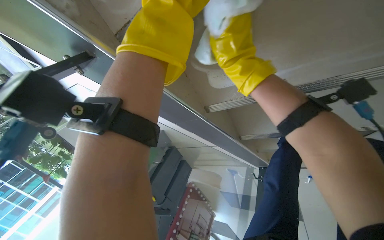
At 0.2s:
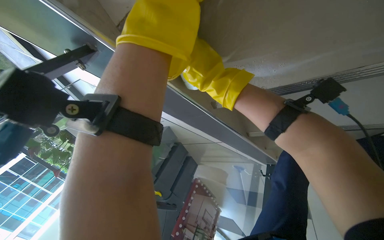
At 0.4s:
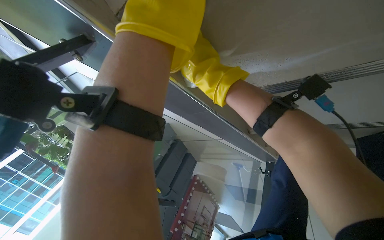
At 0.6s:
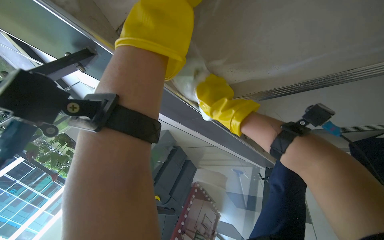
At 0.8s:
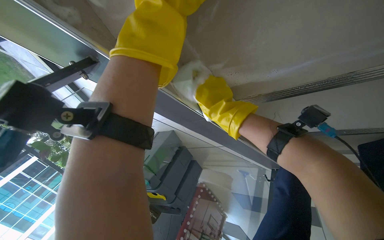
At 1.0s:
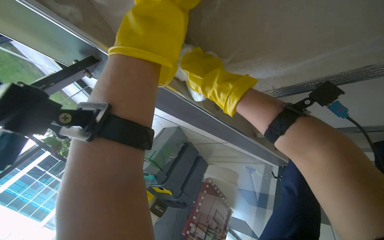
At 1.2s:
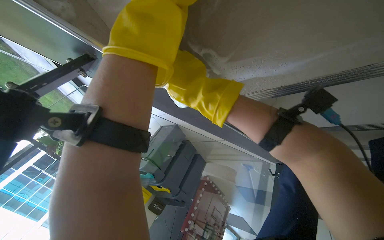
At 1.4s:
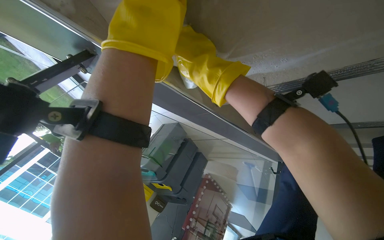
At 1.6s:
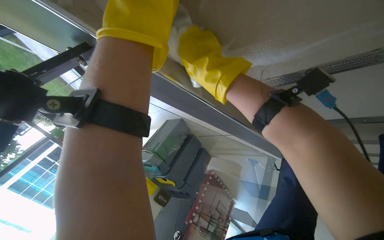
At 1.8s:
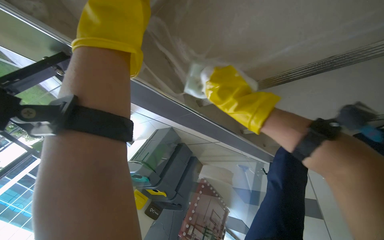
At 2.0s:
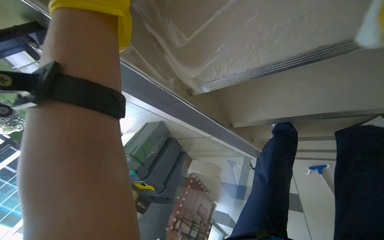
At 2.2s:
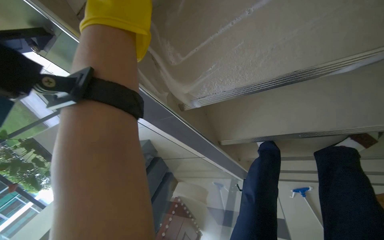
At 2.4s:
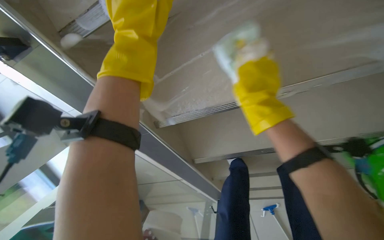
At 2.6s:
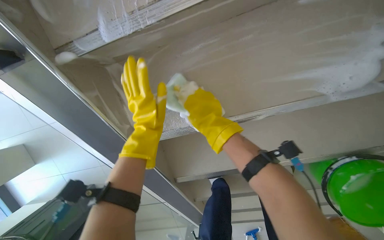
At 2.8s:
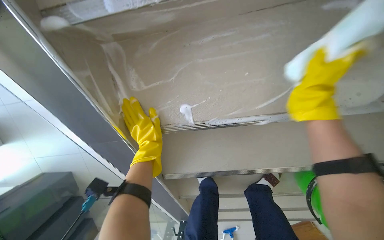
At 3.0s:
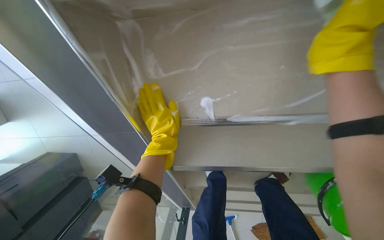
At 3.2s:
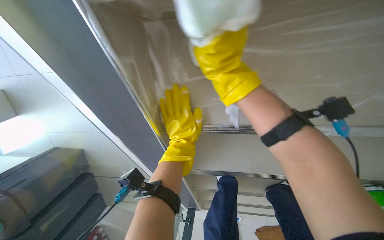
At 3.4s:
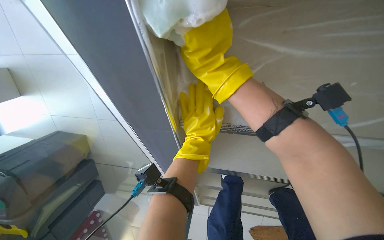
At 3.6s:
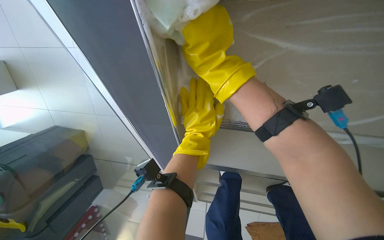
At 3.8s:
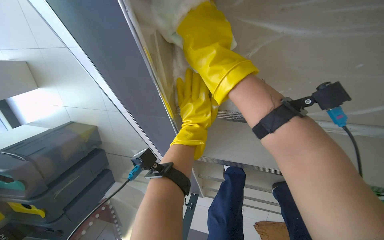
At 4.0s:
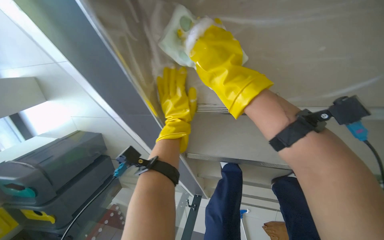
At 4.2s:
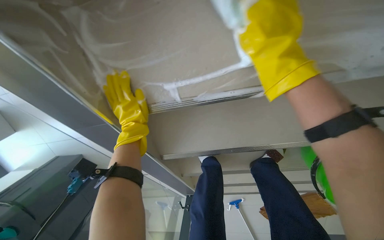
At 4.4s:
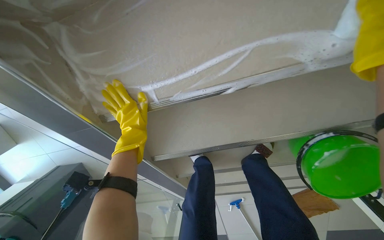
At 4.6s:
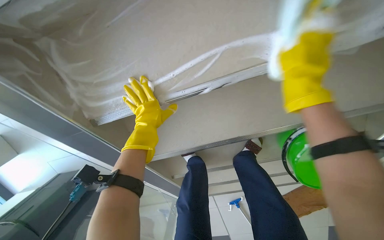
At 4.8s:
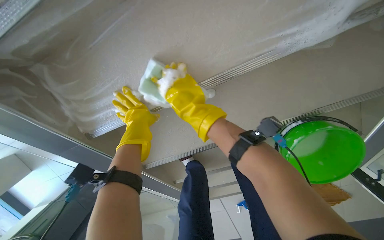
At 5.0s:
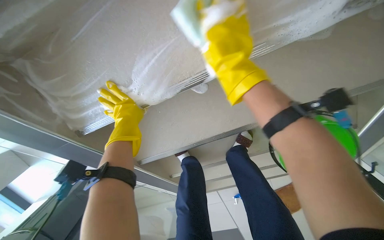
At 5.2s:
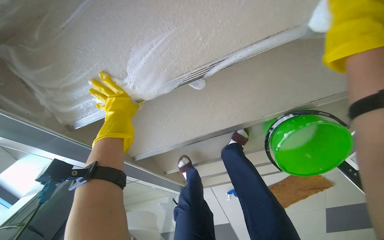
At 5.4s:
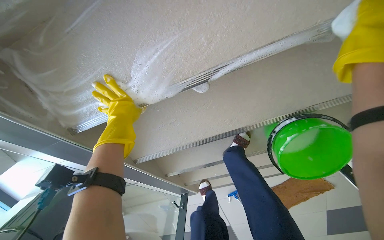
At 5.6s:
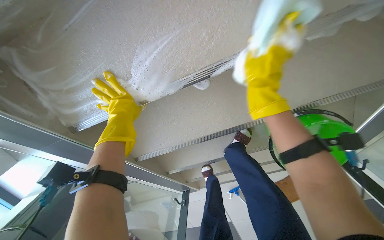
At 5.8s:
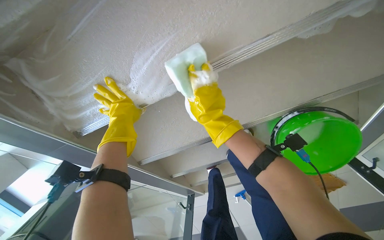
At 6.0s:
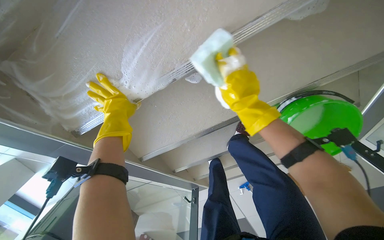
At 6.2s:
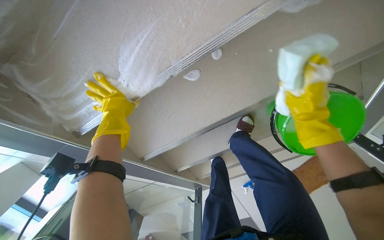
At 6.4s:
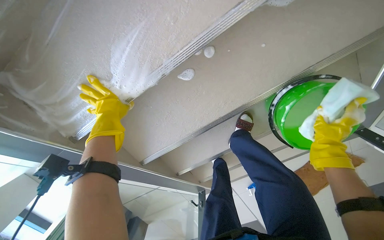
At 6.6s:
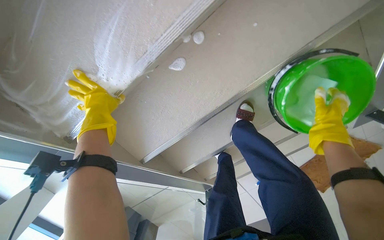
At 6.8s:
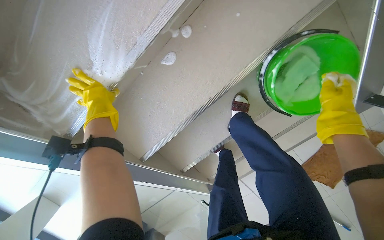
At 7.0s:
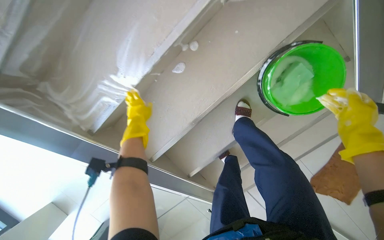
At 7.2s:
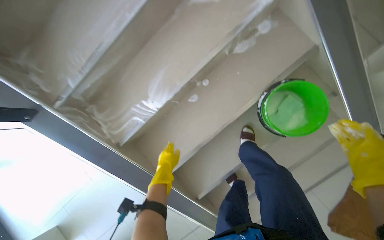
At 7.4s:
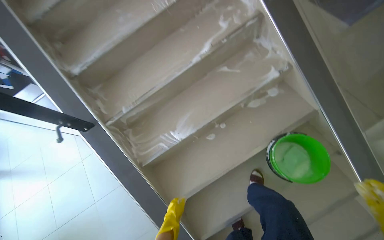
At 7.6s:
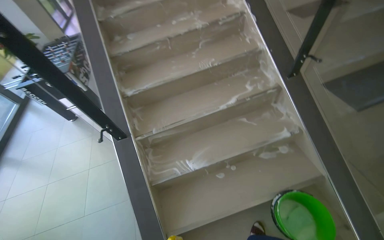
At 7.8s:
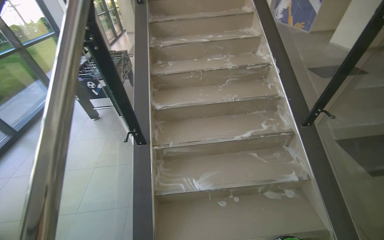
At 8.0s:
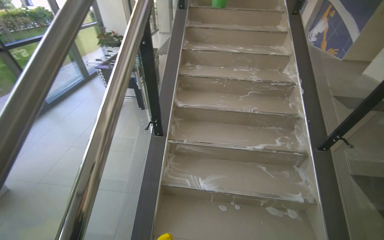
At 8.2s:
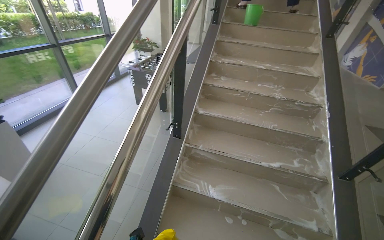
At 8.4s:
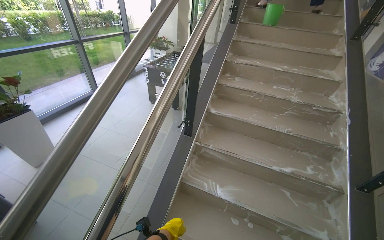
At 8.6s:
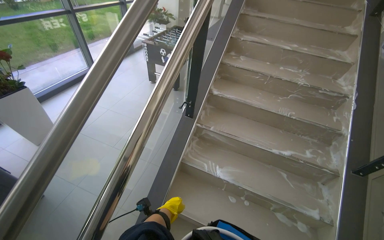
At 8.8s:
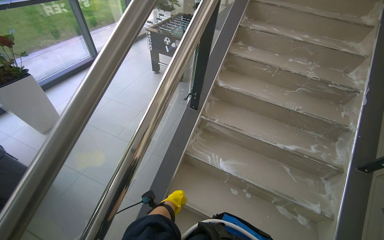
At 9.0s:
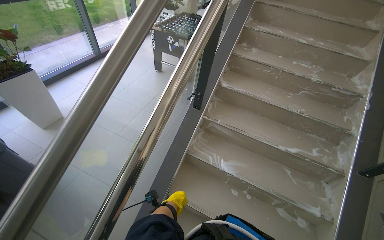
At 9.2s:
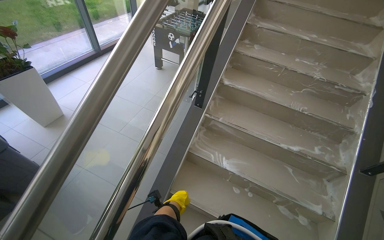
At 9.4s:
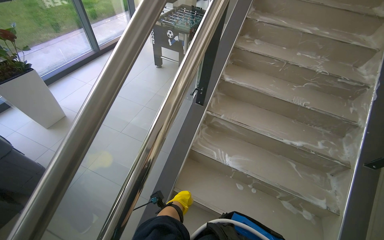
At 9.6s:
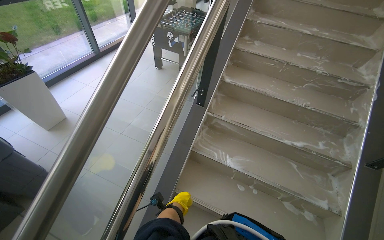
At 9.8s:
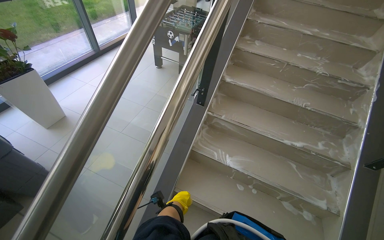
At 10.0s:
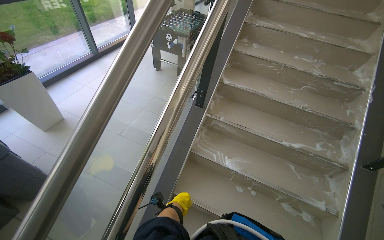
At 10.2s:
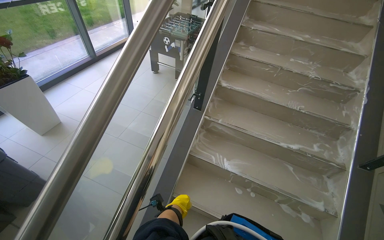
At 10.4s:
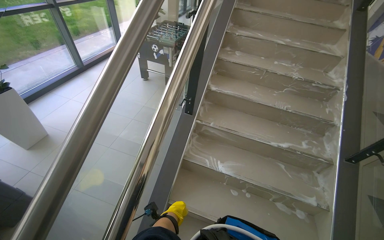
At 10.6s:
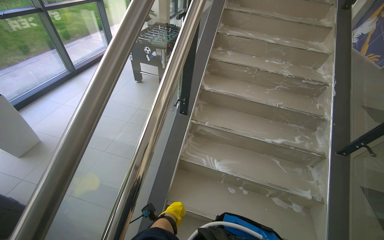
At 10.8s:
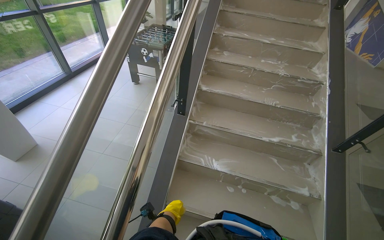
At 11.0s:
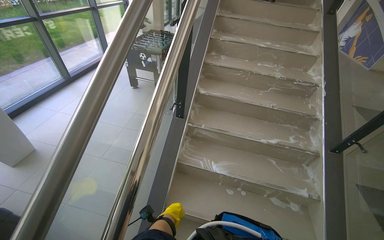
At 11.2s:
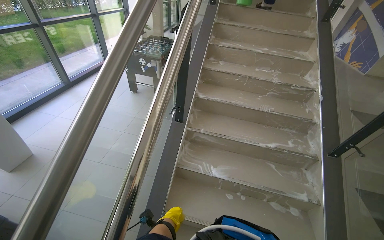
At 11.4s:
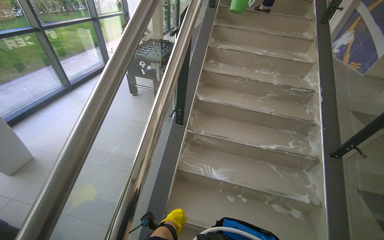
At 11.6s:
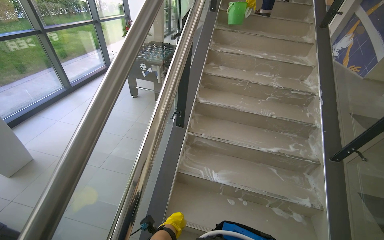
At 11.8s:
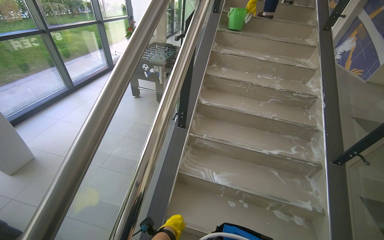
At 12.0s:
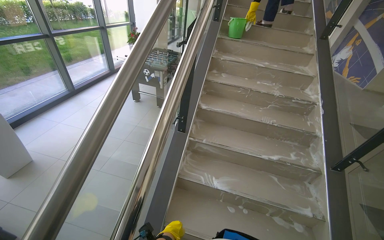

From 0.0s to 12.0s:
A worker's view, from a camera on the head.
Job: wiping surfaces.
The whole recording: Scrubbing underside of stairs. The worker scrubs the underside of the stairs with a sponge and cleaning solution.
From 0.0s to 1.6s: The right hand moves to the left, some 10 cm.
From 1.6s to 3.0s: The view swings some 35 degrees to the right. The camera pitches upward, by roughly 20 degrees. The right hand shifts approximately 20 cm to the right and farther from the camera. The left hand moves farther from the camera and down the picture, approximately 30 cm.
From 4.4s to 6.0s: The left hand moves up the picture, roughly 10 cm.
From 6.0s to 7.6s: The camera travels approximately 70 cm. The head rotates roughly 25 degrees to the left. The wearer looks about 60 degrees further upward.
From 7.6s to 9.0s: The wearer looks some 45 degrees further to the left.

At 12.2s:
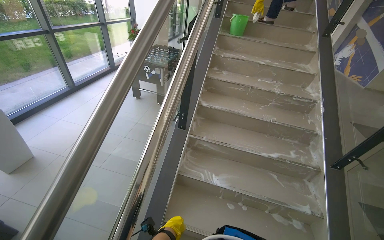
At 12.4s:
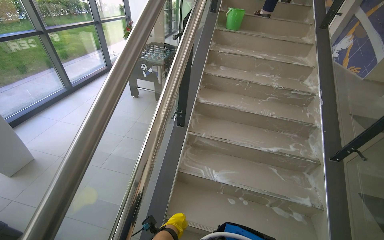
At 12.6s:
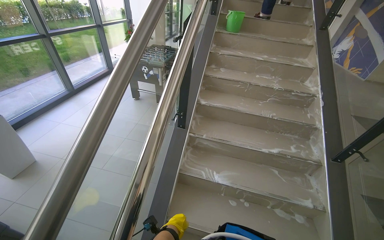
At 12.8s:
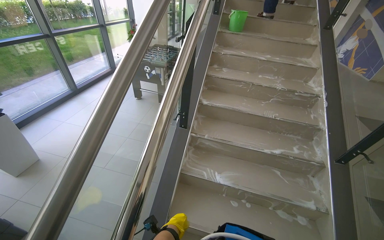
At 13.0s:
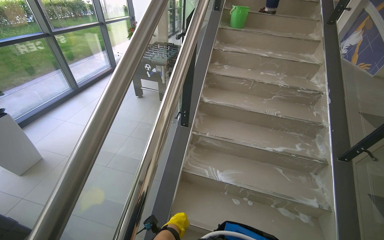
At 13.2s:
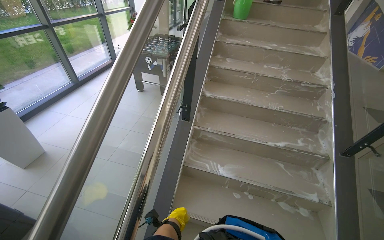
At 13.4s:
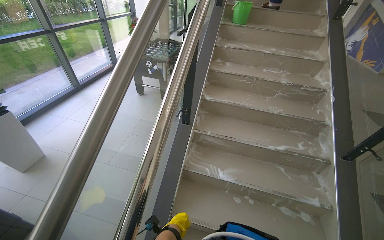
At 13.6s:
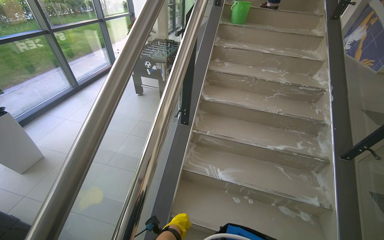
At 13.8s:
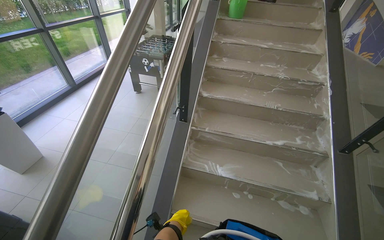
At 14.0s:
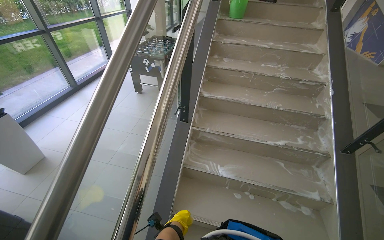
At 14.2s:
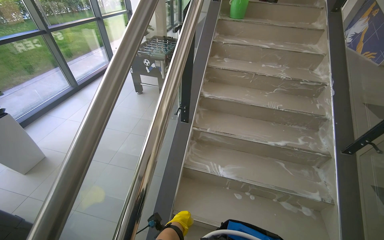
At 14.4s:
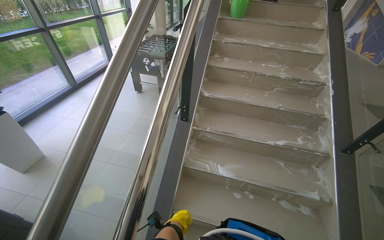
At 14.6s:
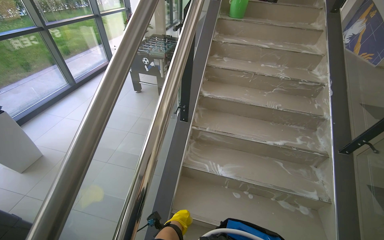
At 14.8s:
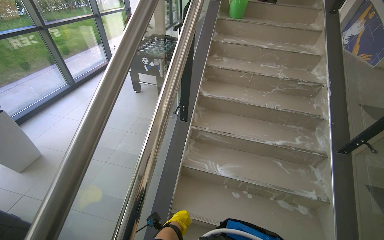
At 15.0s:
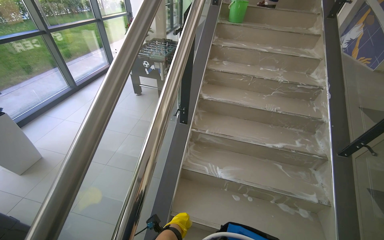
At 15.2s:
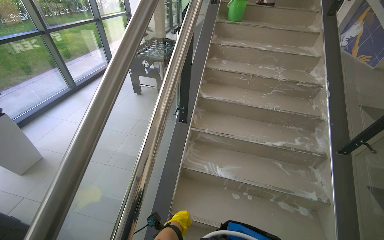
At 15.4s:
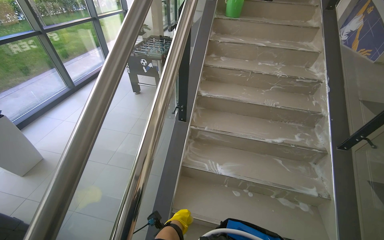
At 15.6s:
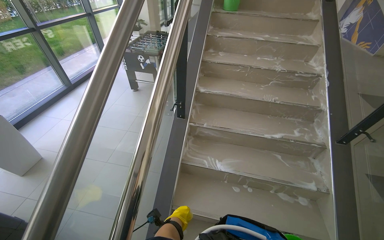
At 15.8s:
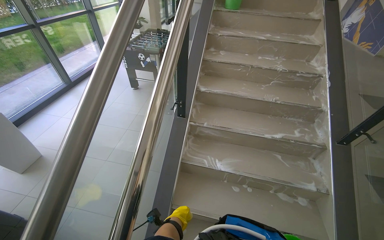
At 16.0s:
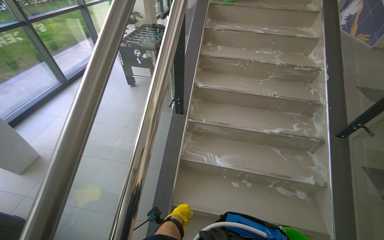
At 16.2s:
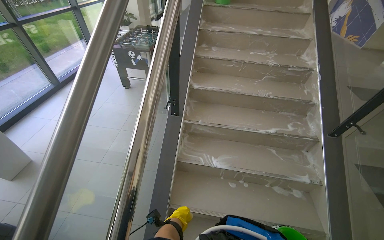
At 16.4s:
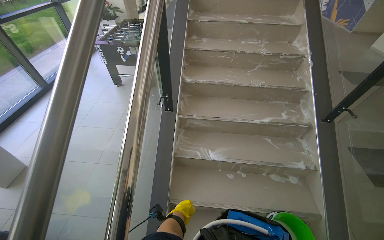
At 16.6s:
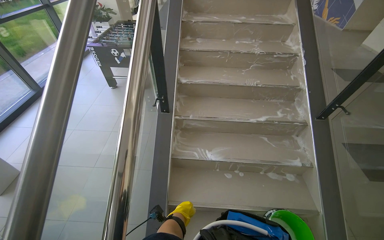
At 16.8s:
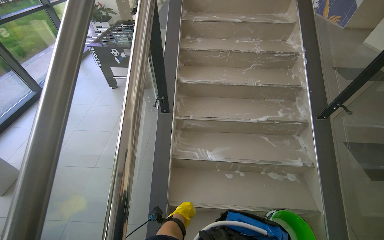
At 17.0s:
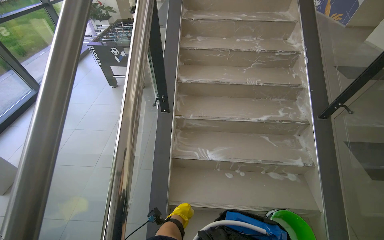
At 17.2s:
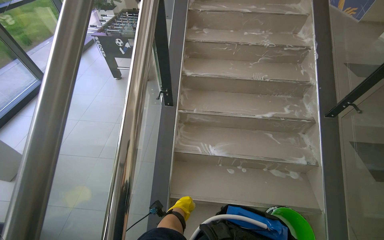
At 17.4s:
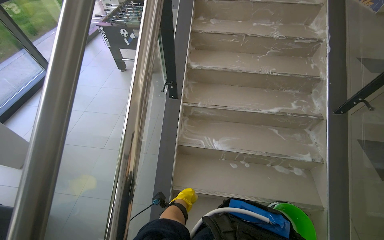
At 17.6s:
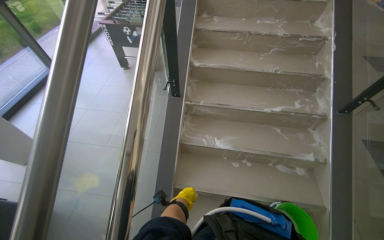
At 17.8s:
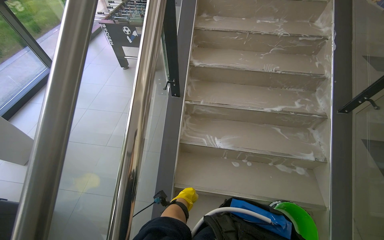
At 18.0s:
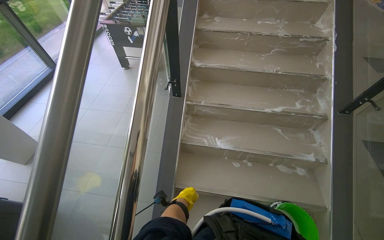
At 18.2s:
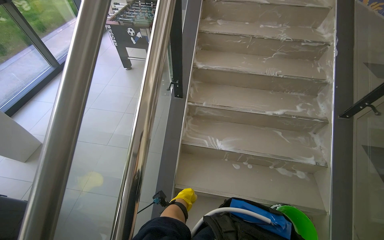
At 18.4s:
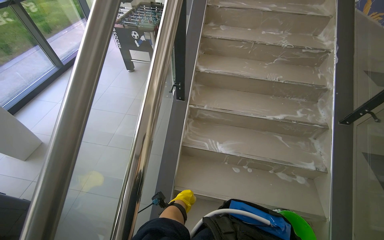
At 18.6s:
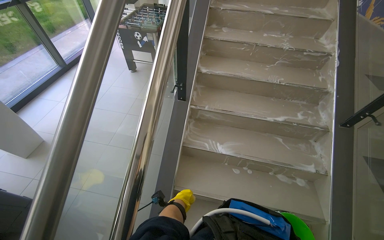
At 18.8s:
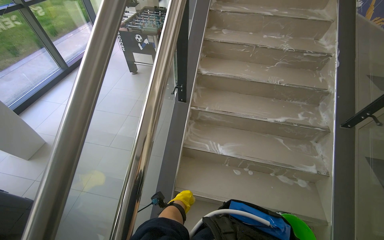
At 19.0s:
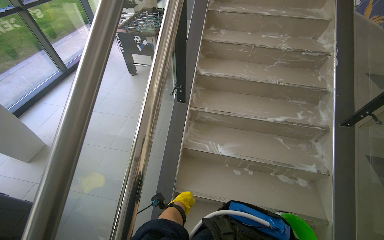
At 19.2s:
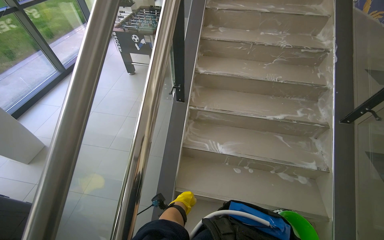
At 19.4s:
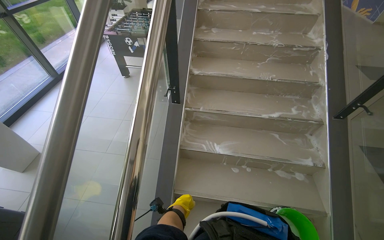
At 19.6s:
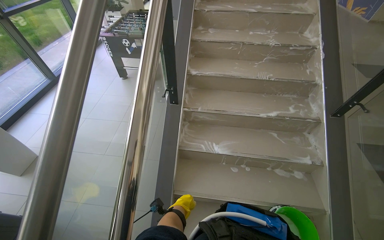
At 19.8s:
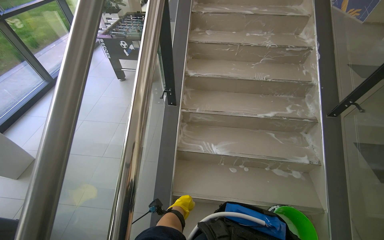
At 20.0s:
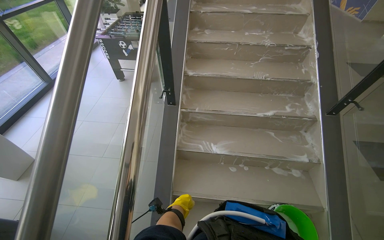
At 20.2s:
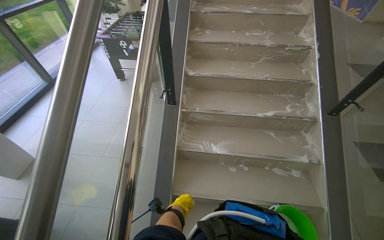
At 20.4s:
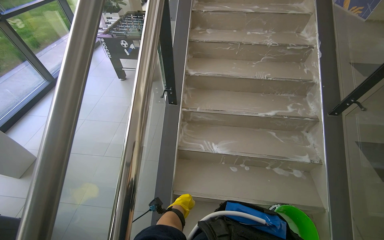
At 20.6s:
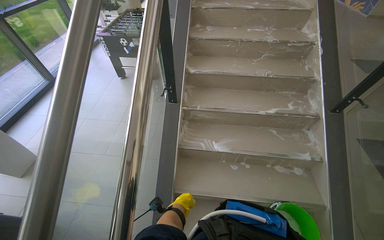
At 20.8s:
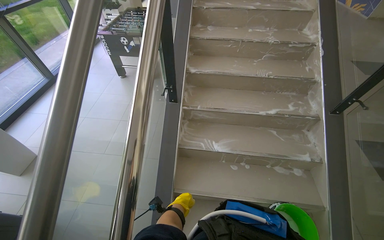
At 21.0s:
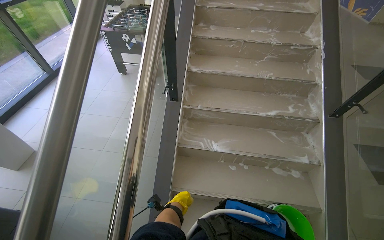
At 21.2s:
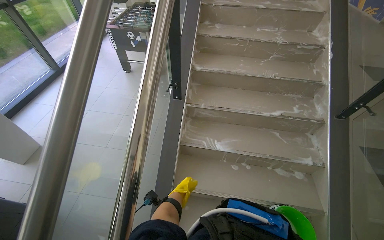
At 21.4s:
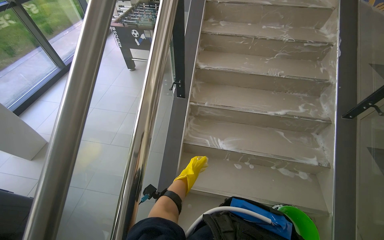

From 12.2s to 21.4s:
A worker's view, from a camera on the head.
Job: wiping surfaces.
The whole recording: Scrubbing underside of stairs. The worker scrubs the underside of the stairs with a sponge and cleaning solution.
From 19.8s to 21.4s: The left hand is displaced farther from the camera by approximately 10 cm.
